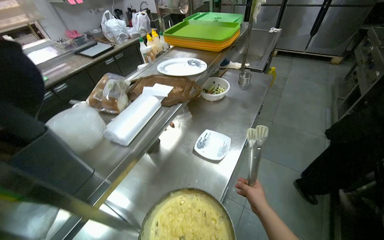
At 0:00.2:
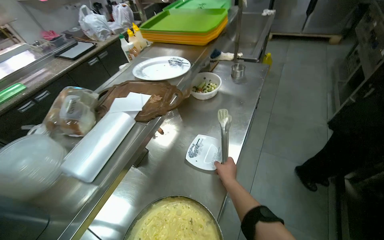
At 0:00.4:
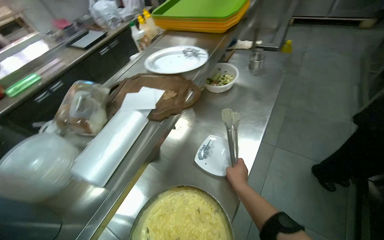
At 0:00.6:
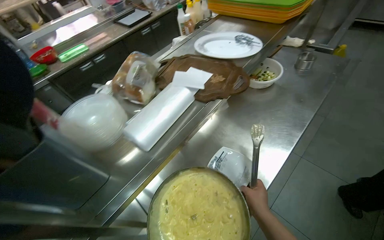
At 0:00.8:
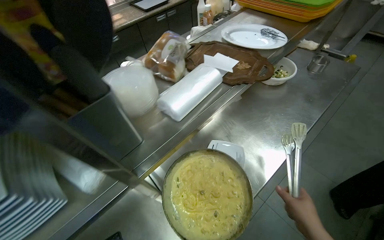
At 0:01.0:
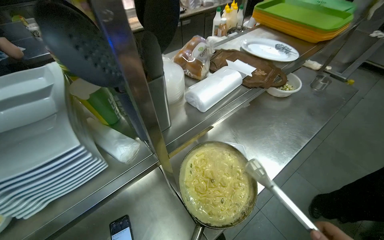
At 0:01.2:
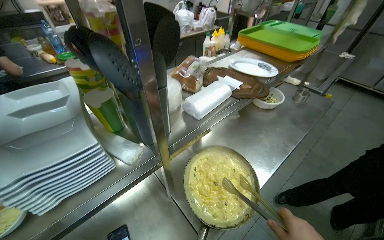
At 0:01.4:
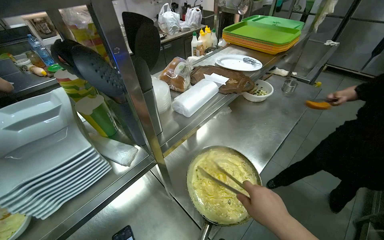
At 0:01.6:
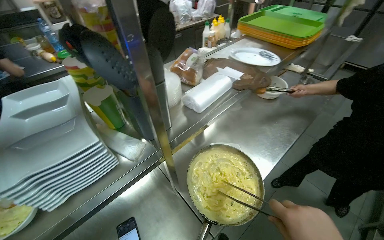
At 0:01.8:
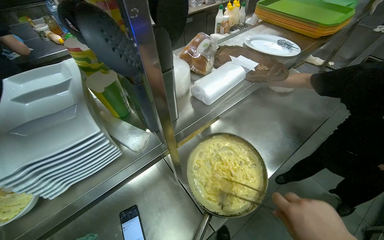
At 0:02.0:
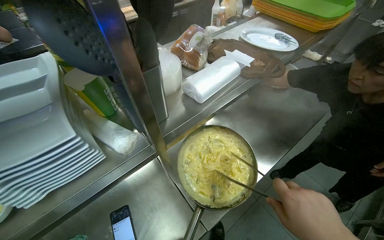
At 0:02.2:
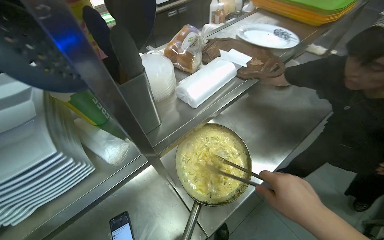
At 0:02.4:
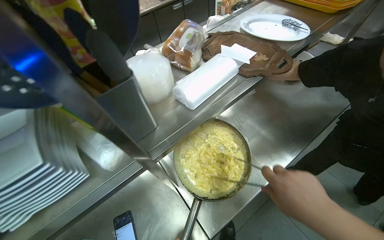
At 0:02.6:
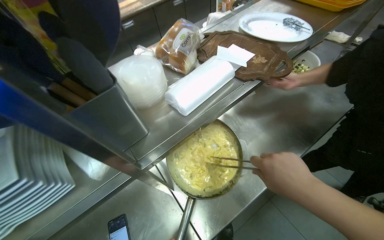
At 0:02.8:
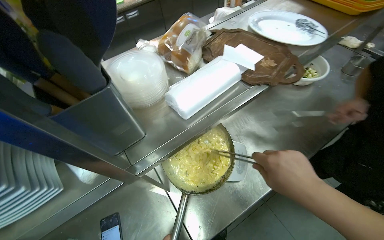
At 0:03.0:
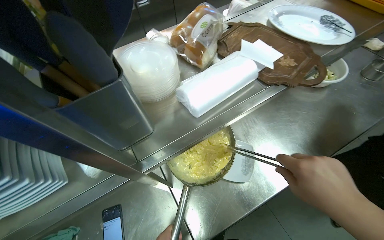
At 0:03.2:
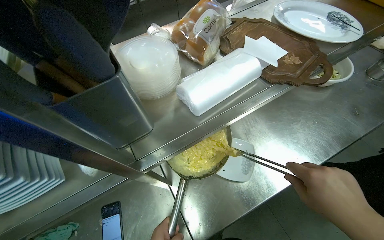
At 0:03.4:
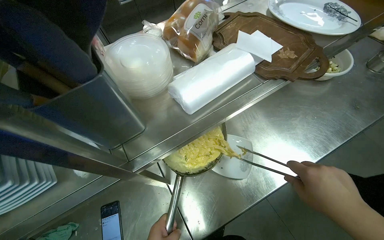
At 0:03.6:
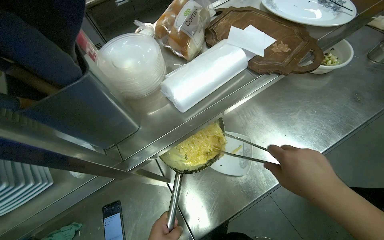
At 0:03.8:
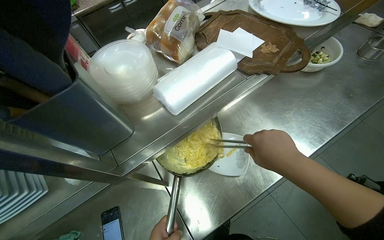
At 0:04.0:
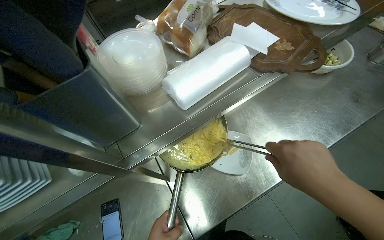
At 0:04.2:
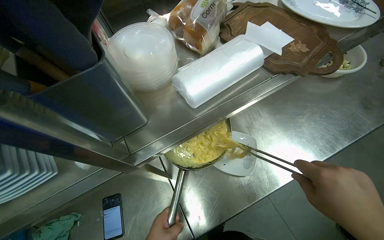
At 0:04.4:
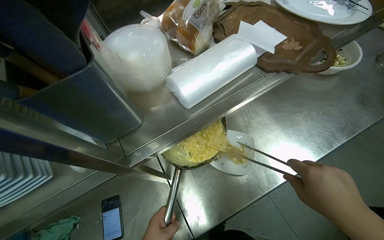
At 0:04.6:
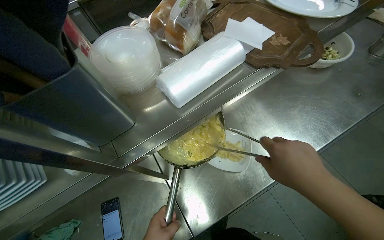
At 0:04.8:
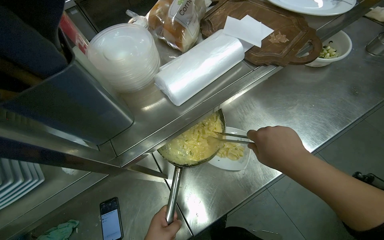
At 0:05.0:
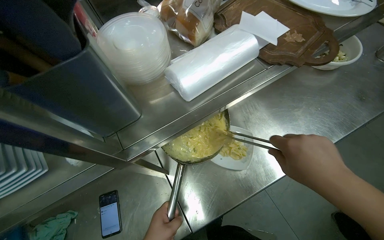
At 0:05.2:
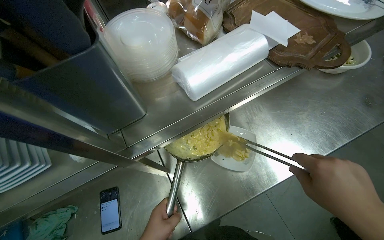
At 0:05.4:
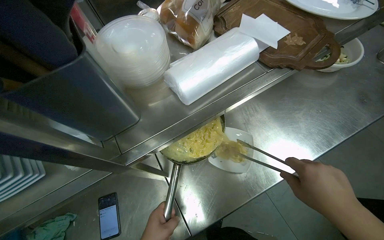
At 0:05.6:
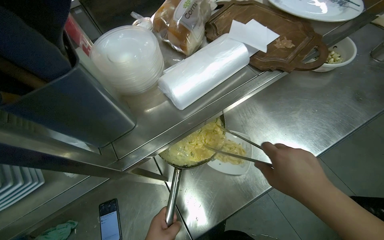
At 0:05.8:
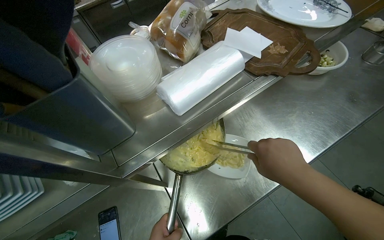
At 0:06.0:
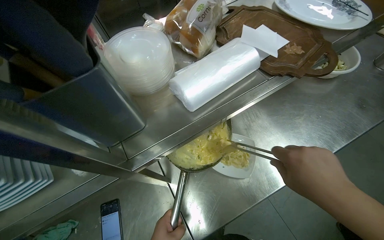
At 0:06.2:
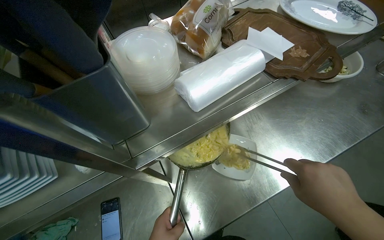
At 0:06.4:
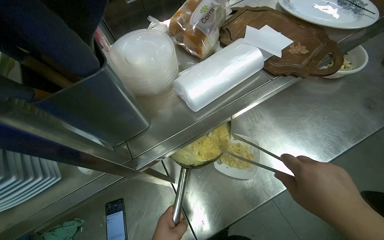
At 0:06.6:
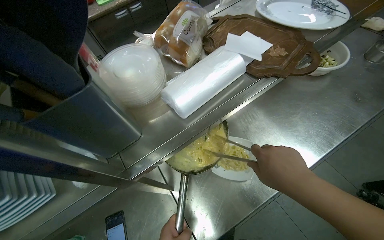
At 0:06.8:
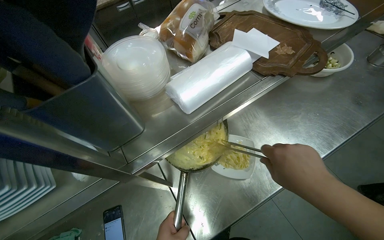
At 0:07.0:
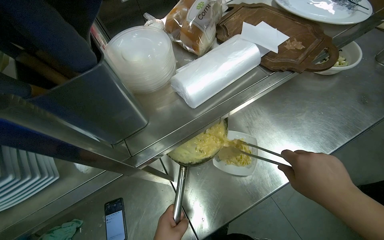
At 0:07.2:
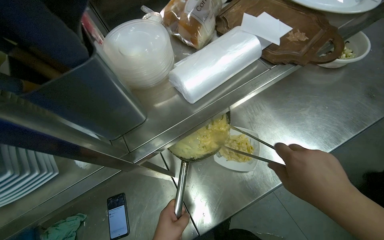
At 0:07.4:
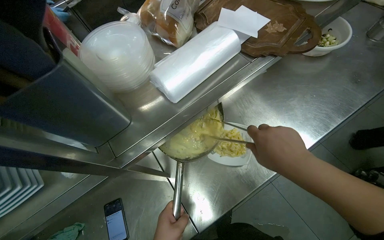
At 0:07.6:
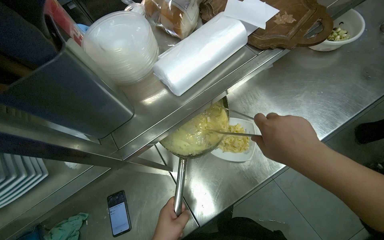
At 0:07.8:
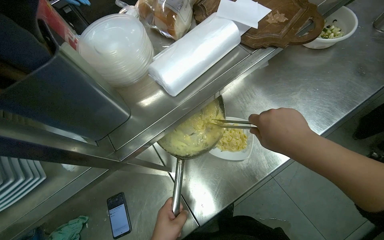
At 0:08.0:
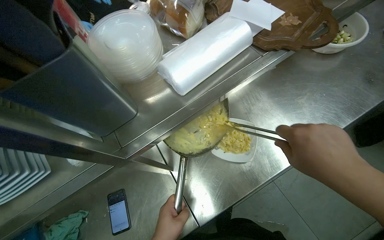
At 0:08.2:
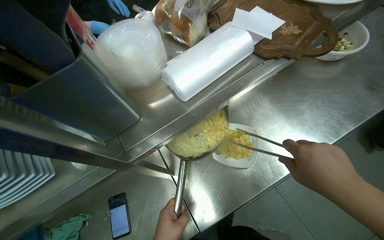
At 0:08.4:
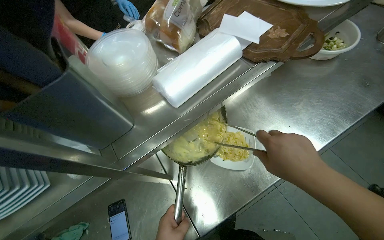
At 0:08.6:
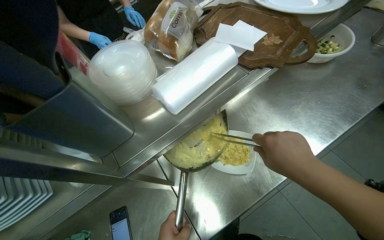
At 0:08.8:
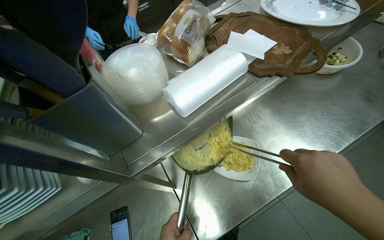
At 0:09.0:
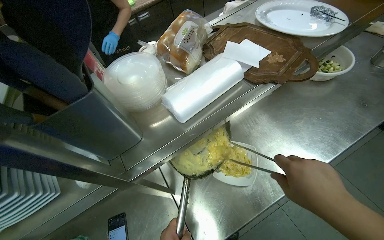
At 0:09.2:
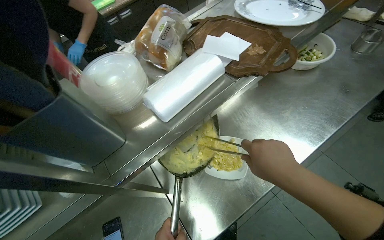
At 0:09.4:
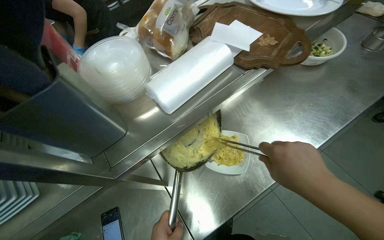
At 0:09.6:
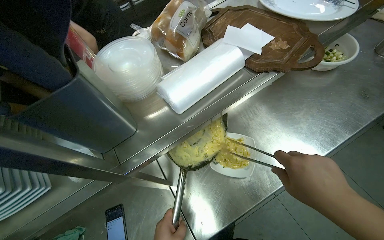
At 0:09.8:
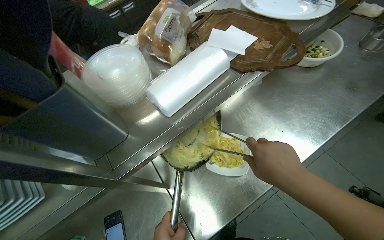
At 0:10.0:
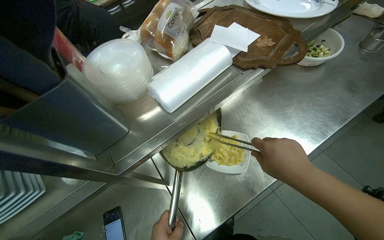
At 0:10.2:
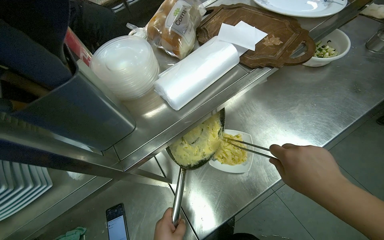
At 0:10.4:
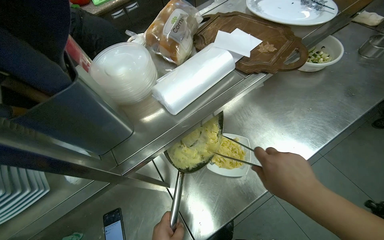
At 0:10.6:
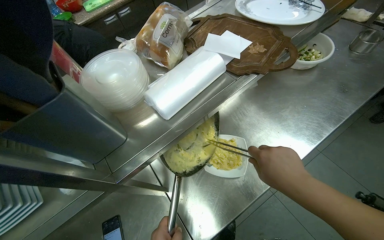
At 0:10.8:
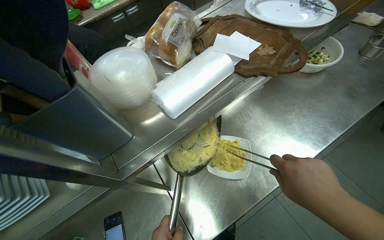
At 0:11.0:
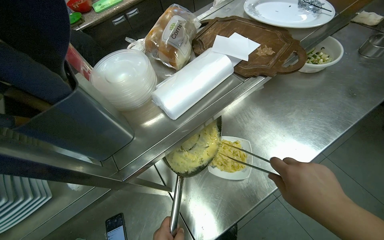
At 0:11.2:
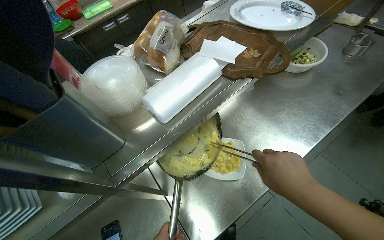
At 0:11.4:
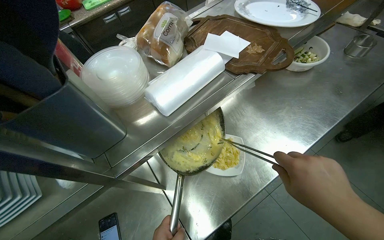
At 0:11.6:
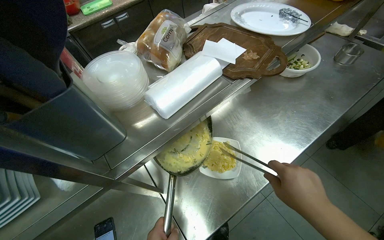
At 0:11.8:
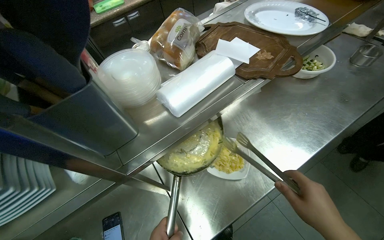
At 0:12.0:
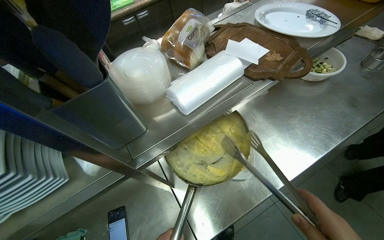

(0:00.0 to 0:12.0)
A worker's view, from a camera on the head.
Job: cooking food.
The whole recording: Preparing pasta dish. The worker cooks pasta in a pan, plates it, and grates cheese on top.
0:01.6 - 0:03.0: The camera pitches downward, by about 15 degrees.

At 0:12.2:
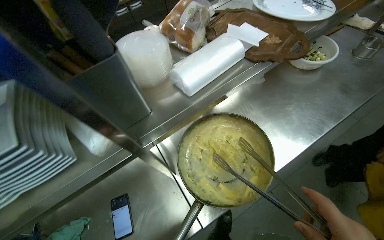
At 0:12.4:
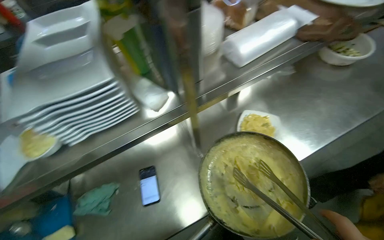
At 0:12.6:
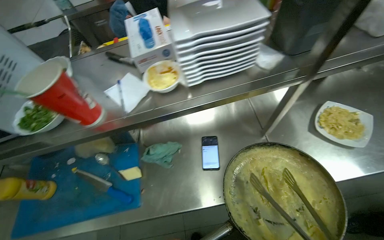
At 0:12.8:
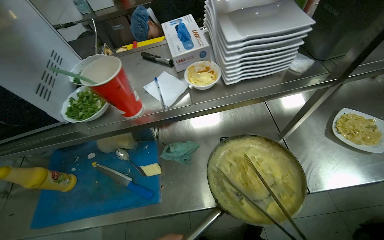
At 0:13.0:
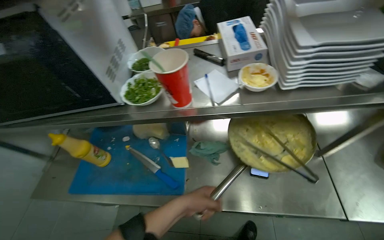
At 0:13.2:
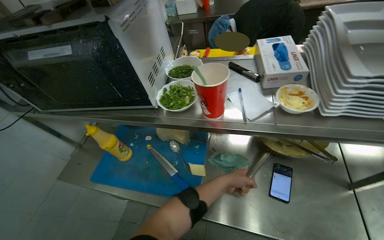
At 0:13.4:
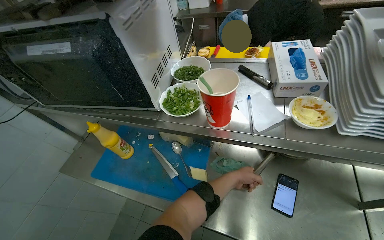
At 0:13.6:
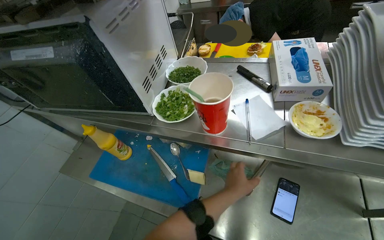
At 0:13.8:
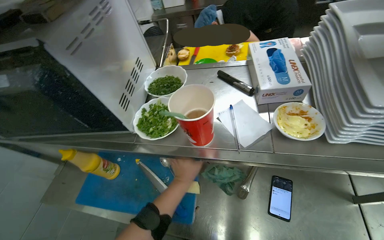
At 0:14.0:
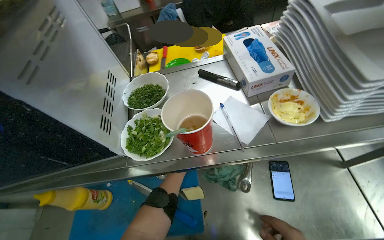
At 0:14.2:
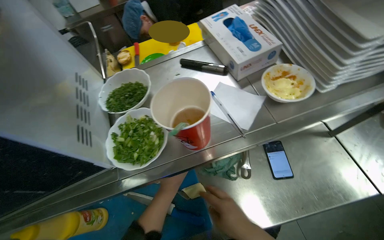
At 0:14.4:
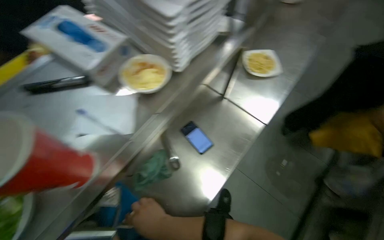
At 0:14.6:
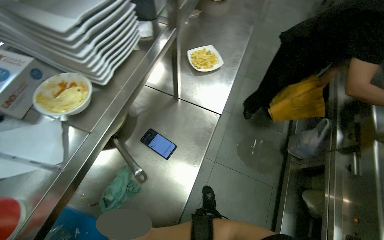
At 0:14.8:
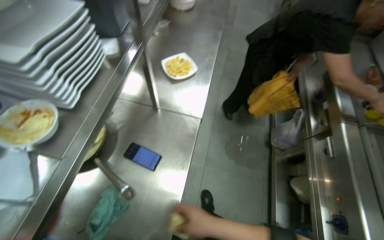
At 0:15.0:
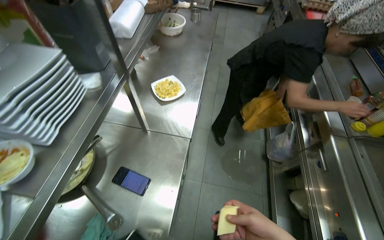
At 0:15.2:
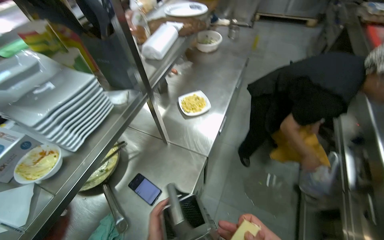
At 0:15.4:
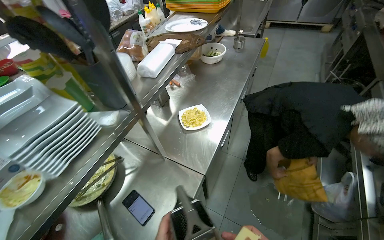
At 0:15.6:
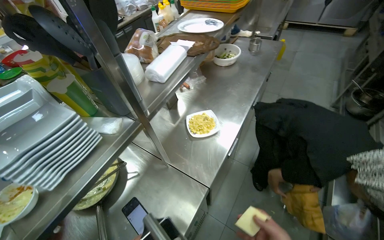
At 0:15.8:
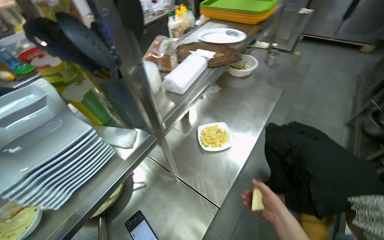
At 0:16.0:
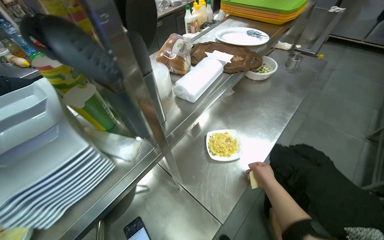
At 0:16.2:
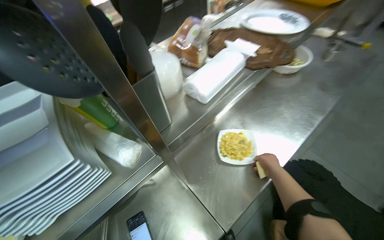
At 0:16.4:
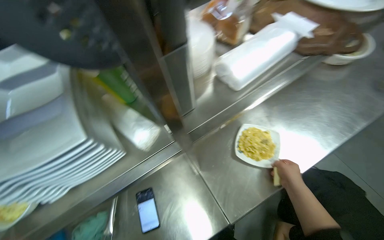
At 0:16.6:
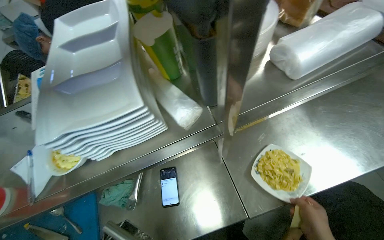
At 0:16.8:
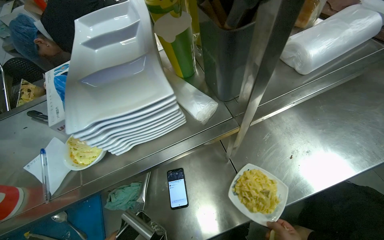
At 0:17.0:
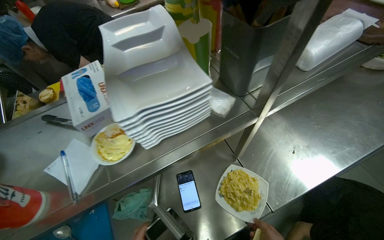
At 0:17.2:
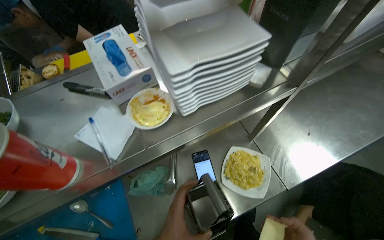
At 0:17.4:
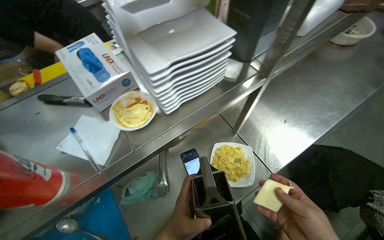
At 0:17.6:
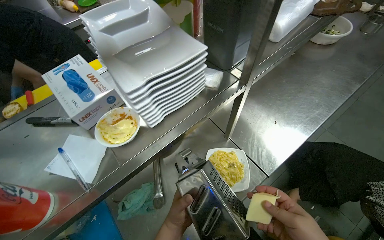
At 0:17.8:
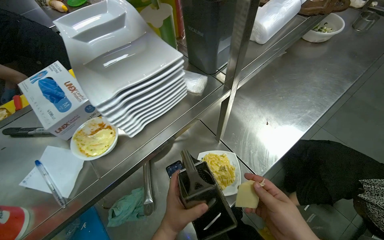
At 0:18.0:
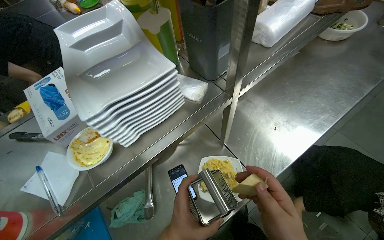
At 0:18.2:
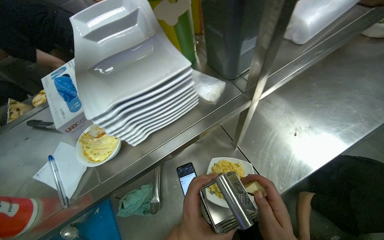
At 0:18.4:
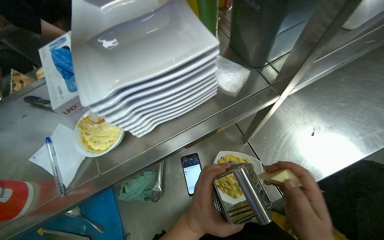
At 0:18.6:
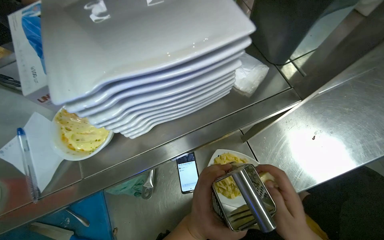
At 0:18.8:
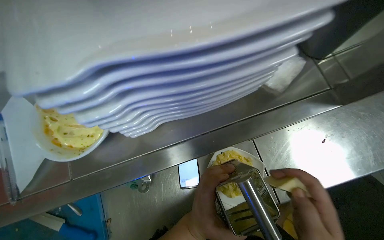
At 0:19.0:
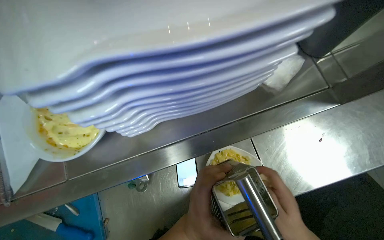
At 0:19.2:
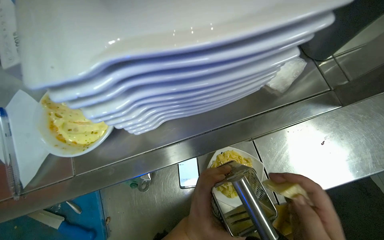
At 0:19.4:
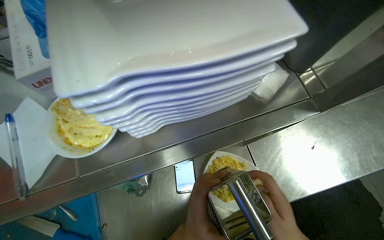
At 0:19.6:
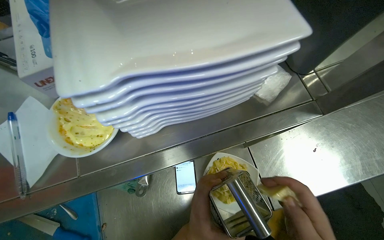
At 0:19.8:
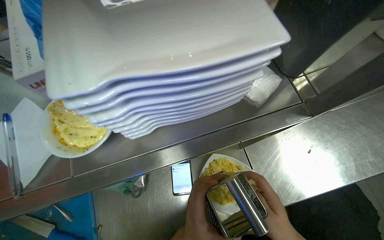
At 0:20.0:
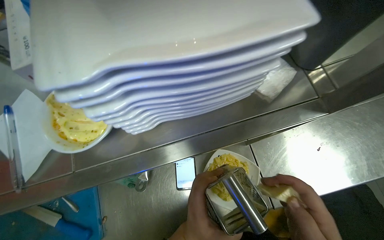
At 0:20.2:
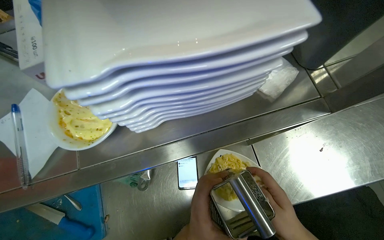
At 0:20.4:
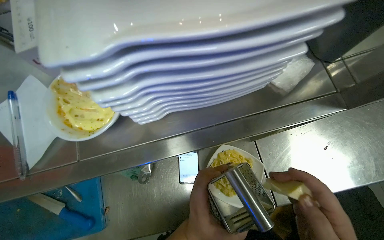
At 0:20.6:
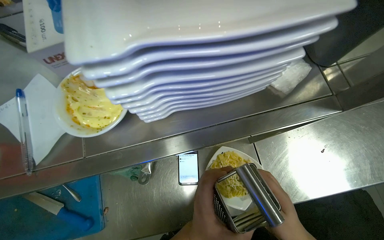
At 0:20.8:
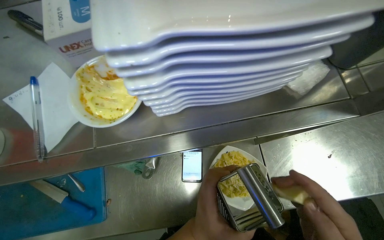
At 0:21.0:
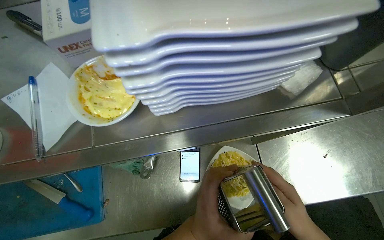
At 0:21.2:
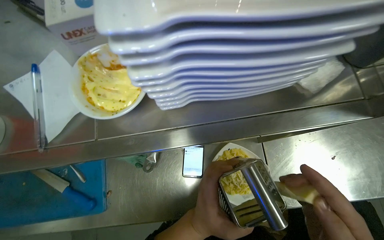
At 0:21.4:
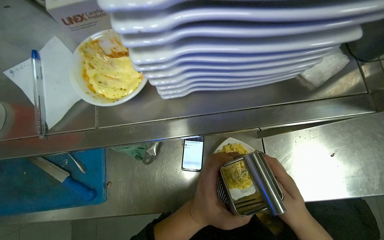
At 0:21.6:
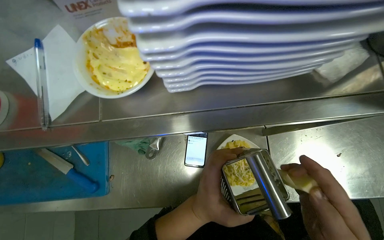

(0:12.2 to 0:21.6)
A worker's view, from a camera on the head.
Job: cooking food.
The whole recording: Preparing pasta dish. The worker cooks pasta in a pan, plates it, and grates cheese on top.
0:12.2 - 0:13.8: The camera is carried some 50 cm. The wearer's head swings about 45 degrees to the left.
0:13.8 - 0:15.4: The head turns to the right by approximately 75 degrees.
0:15.4 - 0:17.0: The wearer looks some 35 degrees further to the left.
